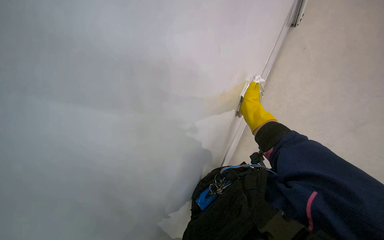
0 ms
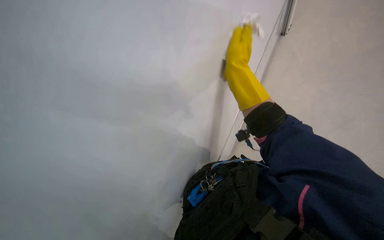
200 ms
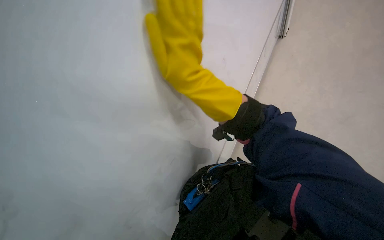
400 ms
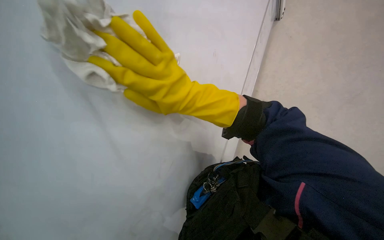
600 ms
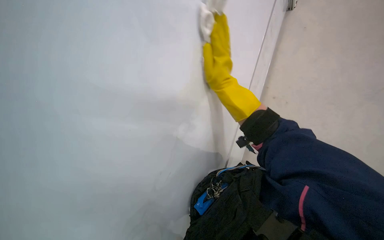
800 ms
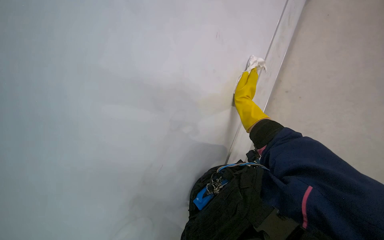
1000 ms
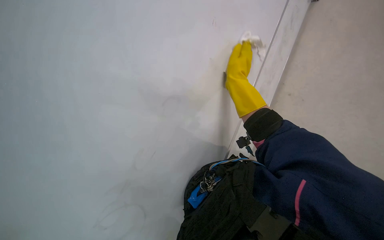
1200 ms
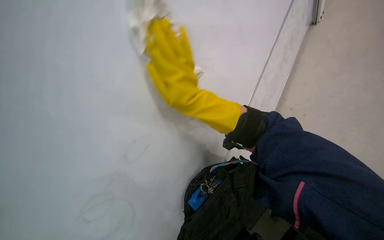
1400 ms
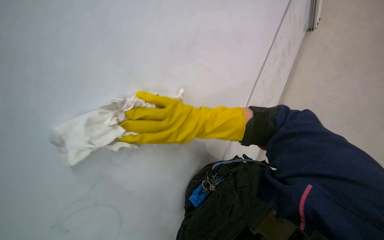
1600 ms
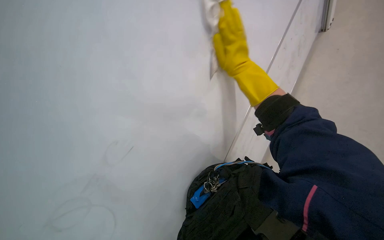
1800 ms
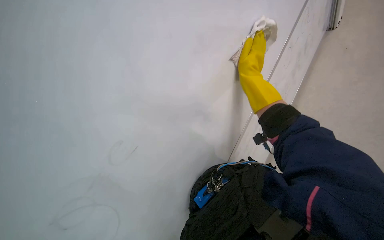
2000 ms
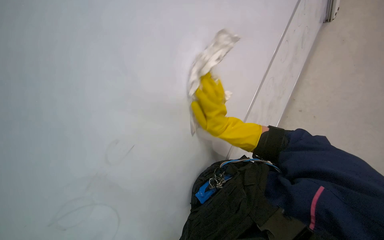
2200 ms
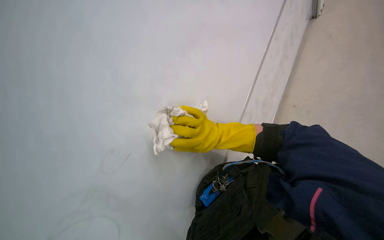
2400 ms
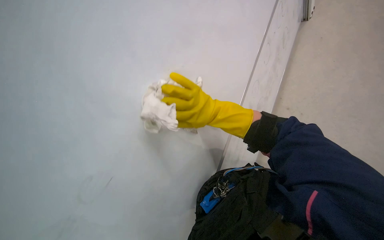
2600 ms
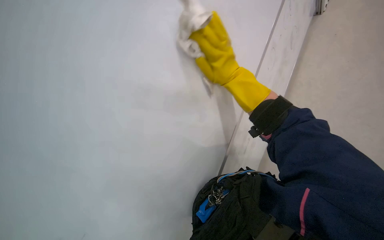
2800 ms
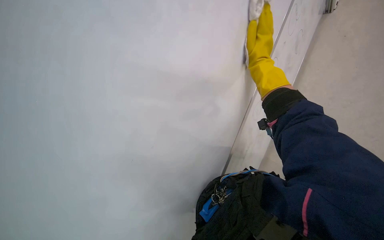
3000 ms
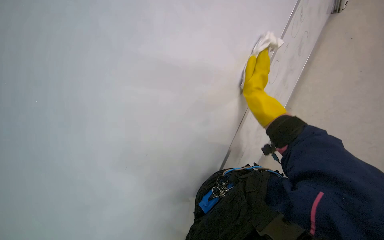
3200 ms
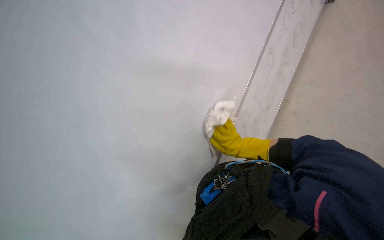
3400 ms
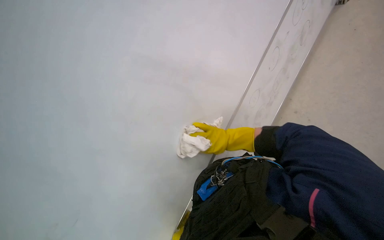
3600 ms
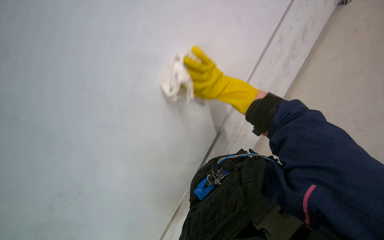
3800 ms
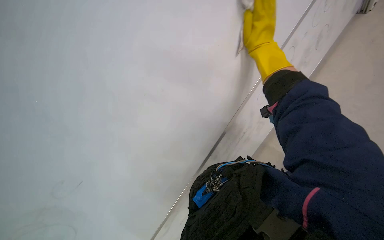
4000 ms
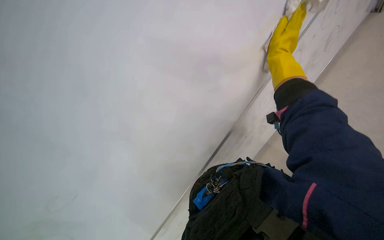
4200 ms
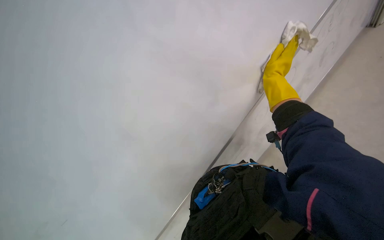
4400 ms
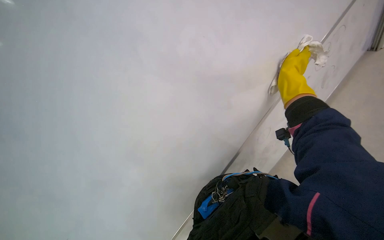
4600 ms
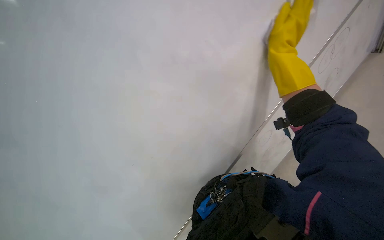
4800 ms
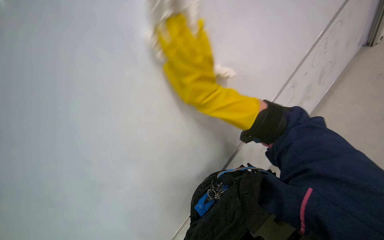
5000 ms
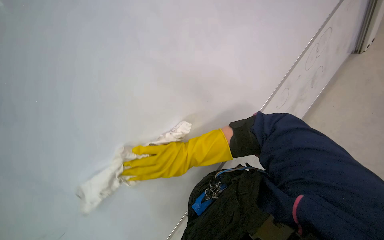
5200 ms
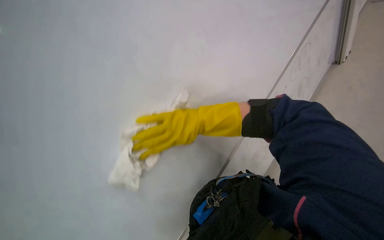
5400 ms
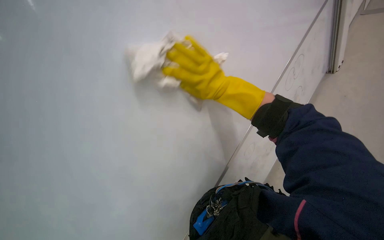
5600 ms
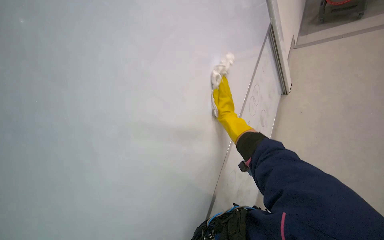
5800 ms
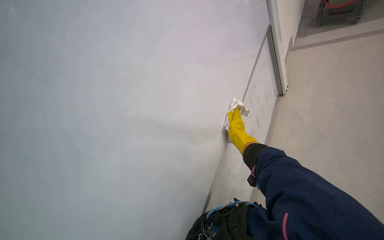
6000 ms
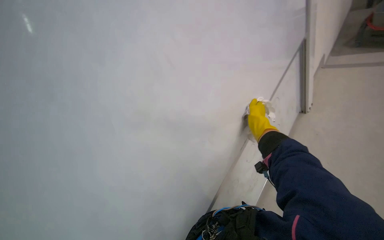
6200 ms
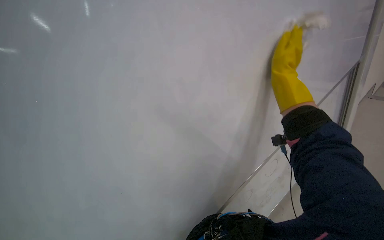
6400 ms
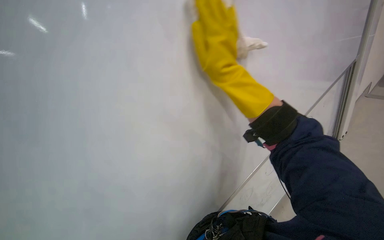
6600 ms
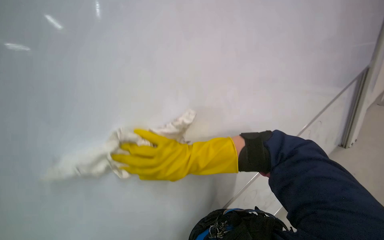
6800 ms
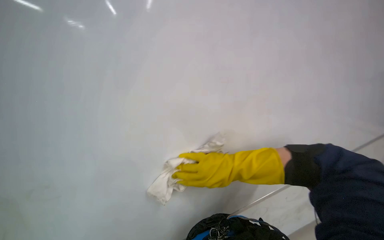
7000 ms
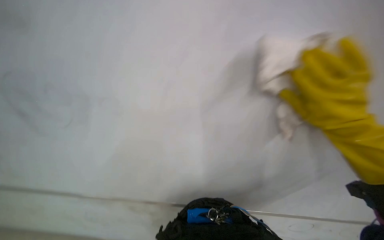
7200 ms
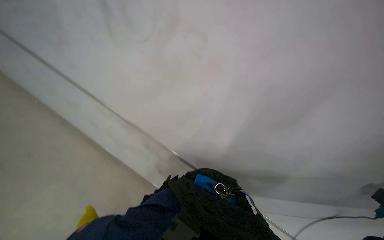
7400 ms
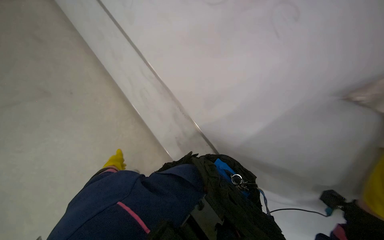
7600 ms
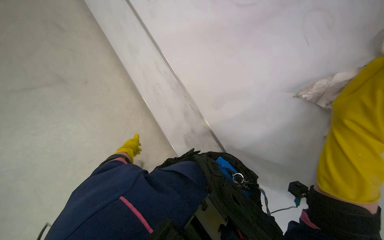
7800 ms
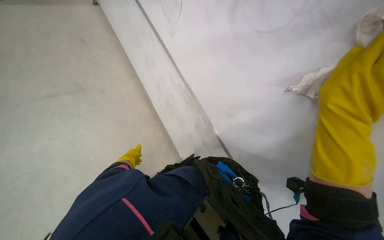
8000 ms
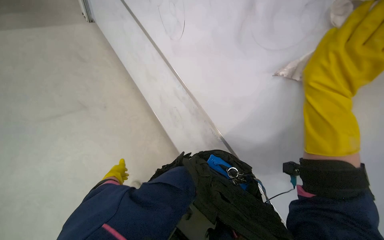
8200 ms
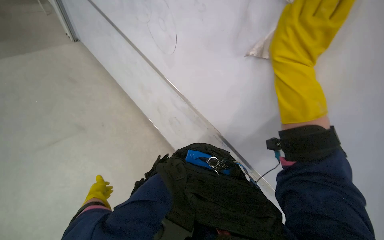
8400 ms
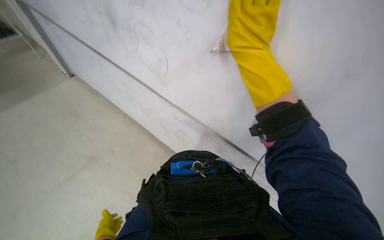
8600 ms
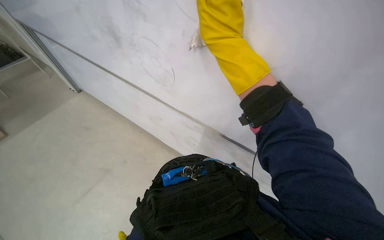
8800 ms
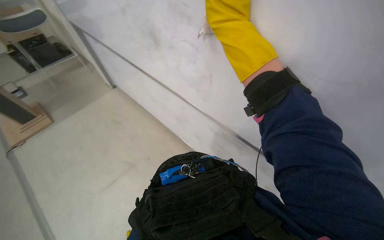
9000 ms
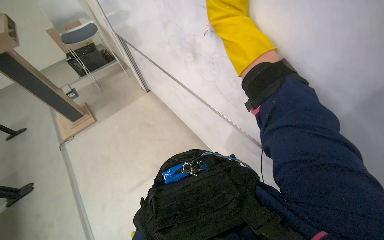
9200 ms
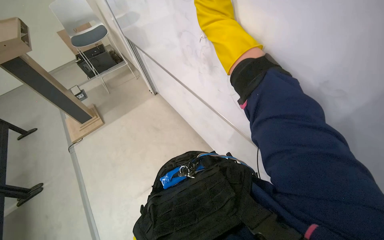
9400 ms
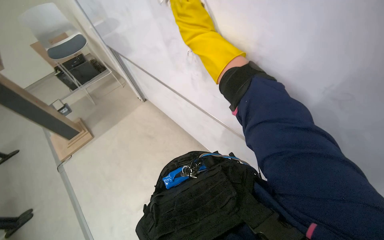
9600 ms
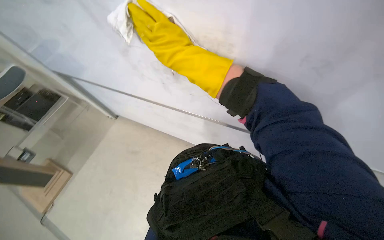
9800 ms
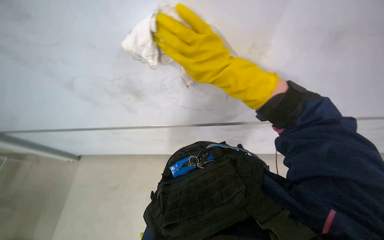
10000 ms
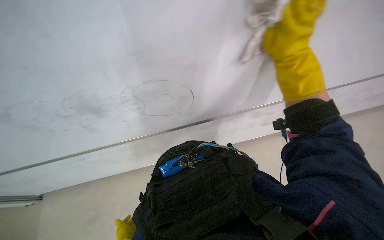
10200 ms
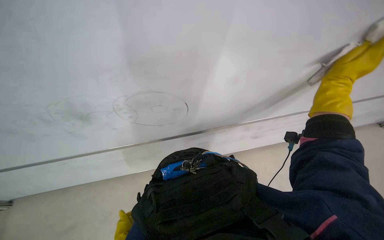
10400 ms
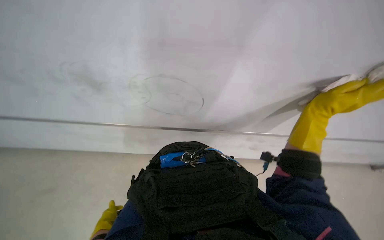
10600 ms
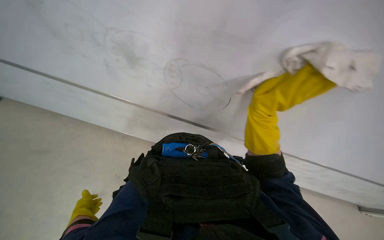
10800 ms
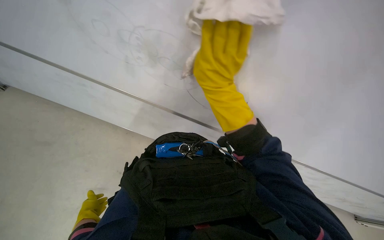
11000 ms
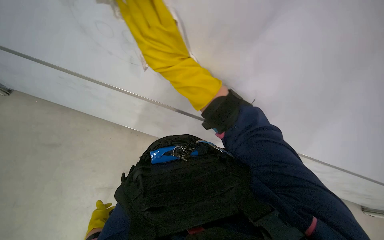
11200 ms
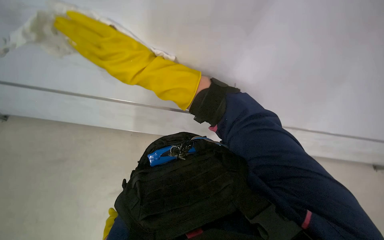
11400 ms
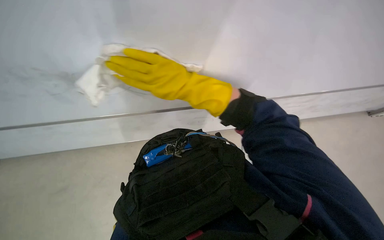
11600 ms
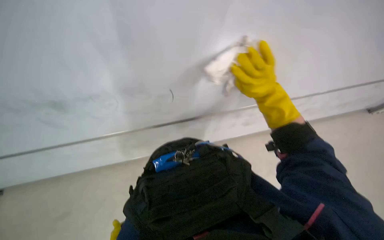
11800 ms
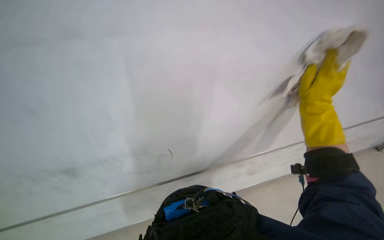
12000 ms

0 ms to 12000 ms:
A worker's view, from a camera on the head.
Job: wiping surfaces.
The whole recording: Wiping whiteboard. The worker wipes the whiteboard clean with a cloth.
0 ms to 1600 ms: The right hand moves nearer and farther over about 25 cm, changing direction 2 times.
1600 ms to 3000 ms: The right hand moves left and right over approximately 20 cm, changing direction 2 times.
3000 ms to 4400 ms: The right hand reaches about 30 cm down the picture, then returns.
6000 ms to 7600 ms: The head rotates roughly 30 degrees to the left.
7600 ms to 9000 ms: The wearer looks about 35 degrees further to the right.
9000 ms to 10400 ms: The wearer looks approximately 15 degrees further to the right. The right hand travels to the right, down the picture and nearer to the camera by roughly 20 cm.
10400 ms to 12000 ms: The view tips upward by some 15 degrees. The right hand reaches some 50 cm to the left, then returns.

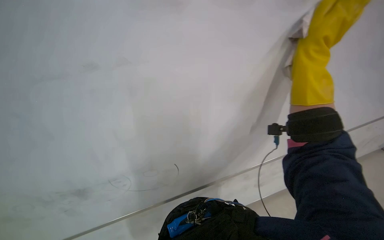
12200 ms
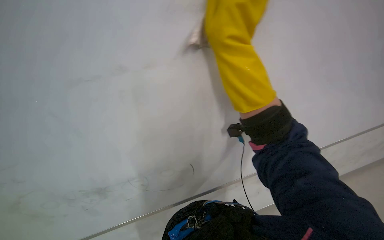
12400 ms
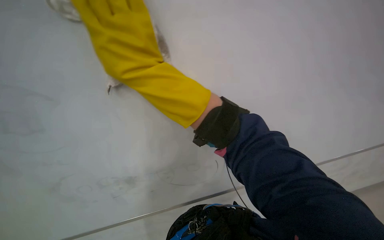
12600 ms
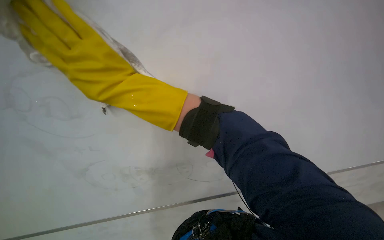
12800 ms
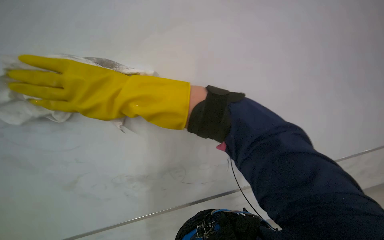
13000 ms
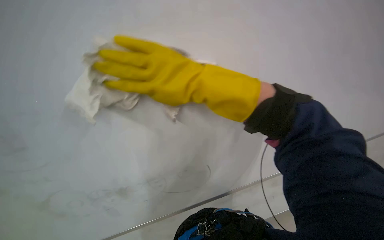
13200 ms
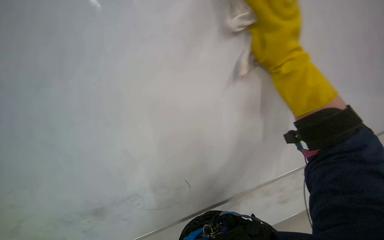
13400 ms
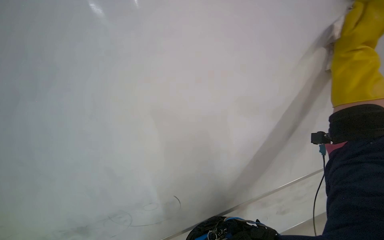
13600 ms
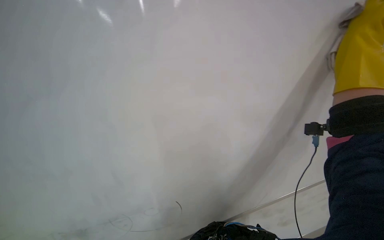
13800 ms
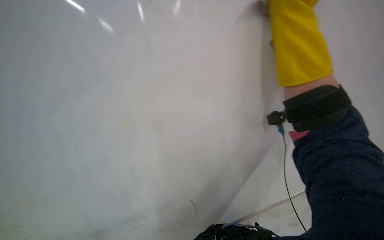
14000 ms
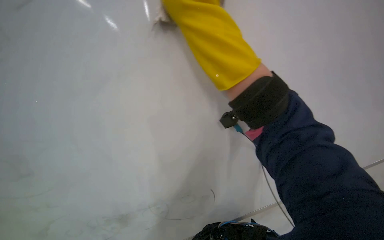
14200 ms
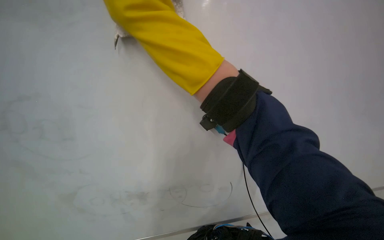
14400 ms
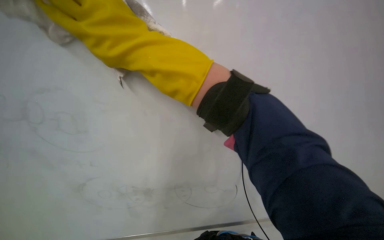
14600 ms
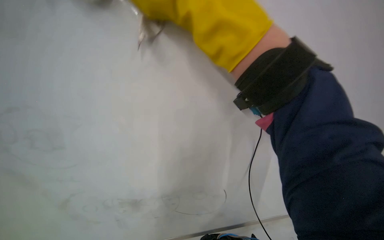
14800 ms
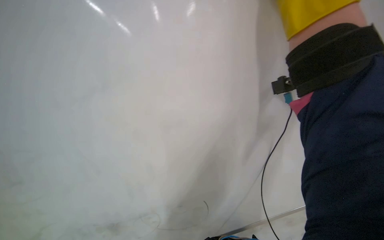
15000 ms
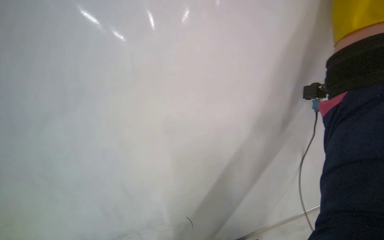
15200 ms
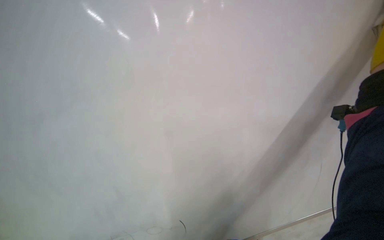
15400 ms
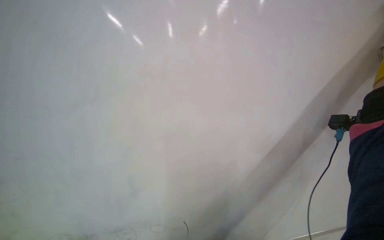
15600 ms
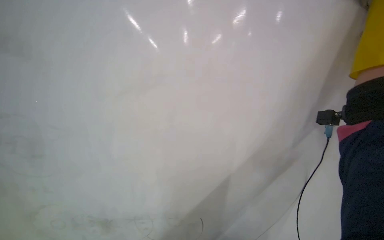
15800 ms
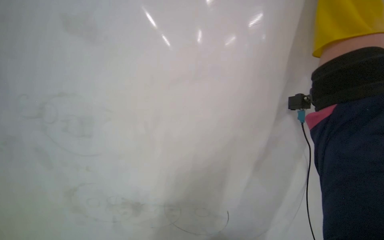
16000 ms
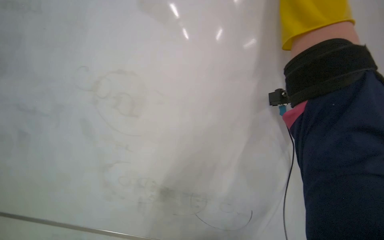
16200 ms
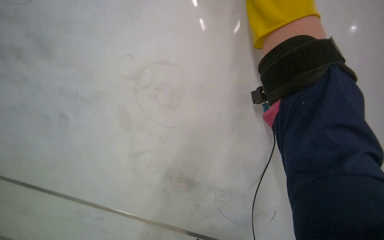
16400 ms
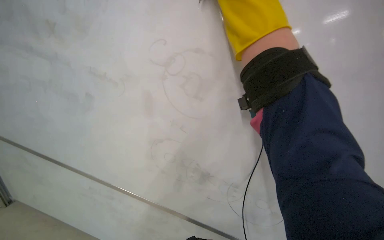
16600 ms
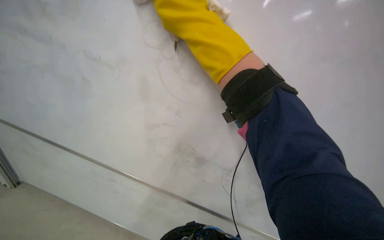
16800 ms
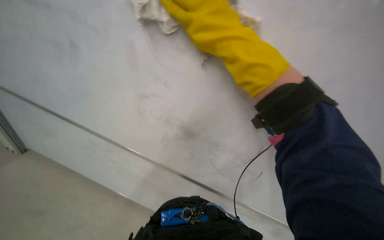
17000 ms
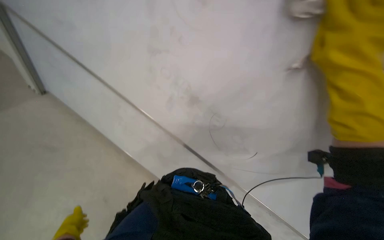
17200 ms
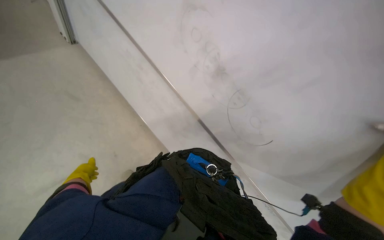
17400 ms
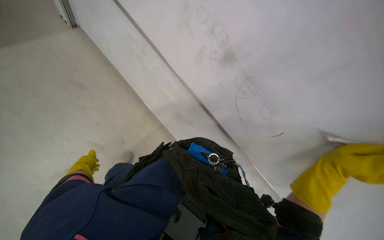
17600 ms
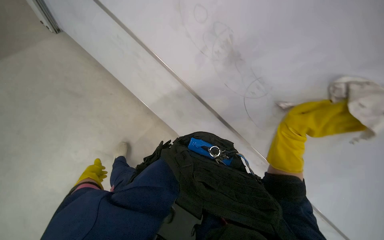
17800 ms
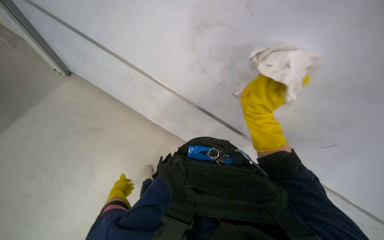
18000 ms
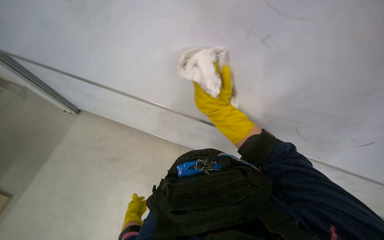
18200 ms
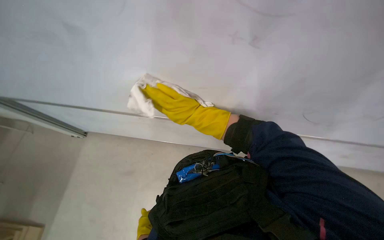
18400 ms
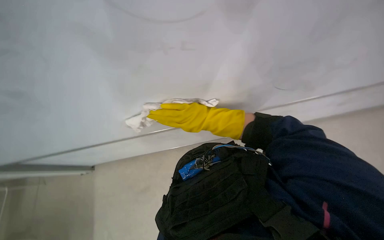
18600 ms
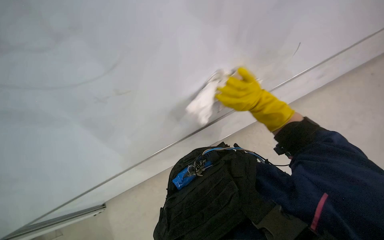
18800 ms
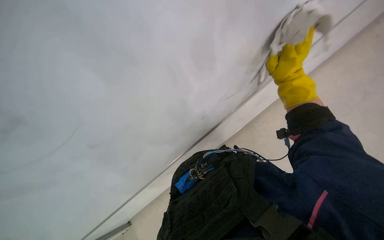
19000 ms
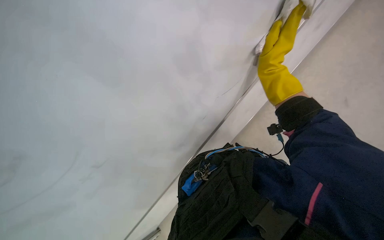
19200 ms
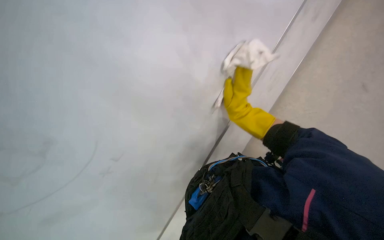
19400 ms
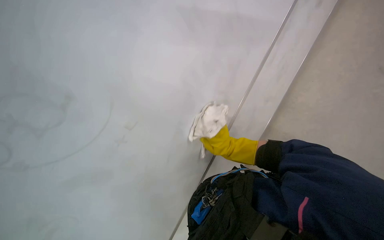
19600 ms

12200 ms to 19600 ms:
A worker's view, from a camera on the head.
Job: wiping surfaces.
The whole recording: Wiping whiteboard. The worker wipes the whiteboard clean with a cloth.
12200 ms to 13600 ms: The view swings roughly 25 degrees to the right.
13600 ms to 15200 ms: The camera is aimed approximately 25 degrees further to the left.
15200 ms to 16600 ms: The view swings approximately 20 degrees to the left.
16600 ms to 18200 ms: The view swings roughly 15 degrees to the left. The view tips downward by approximately 25 degrees.
18200 ms to 19600 ms: Everything in view rotates approximately 40 degrees counterclockwise.
